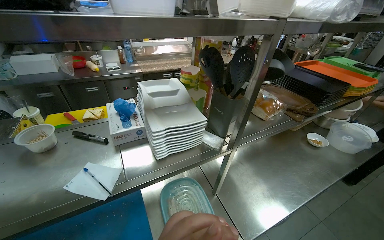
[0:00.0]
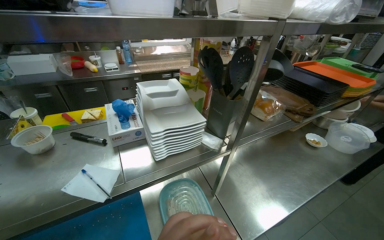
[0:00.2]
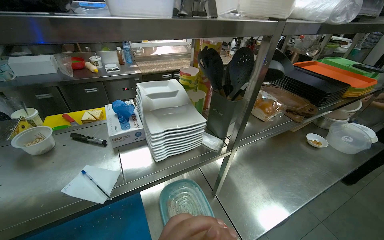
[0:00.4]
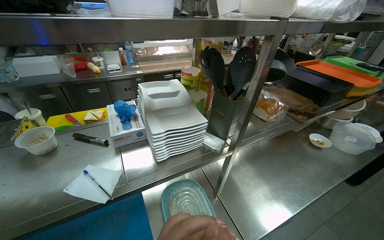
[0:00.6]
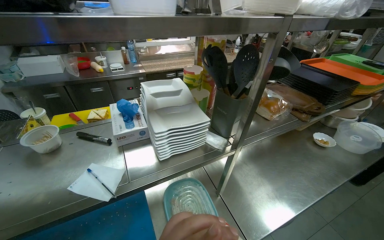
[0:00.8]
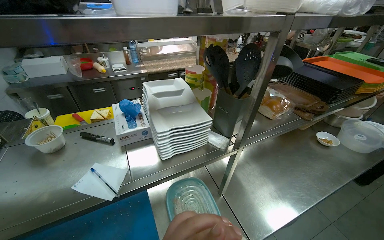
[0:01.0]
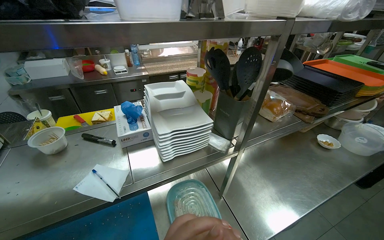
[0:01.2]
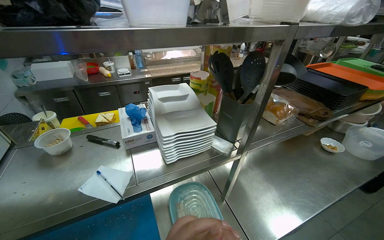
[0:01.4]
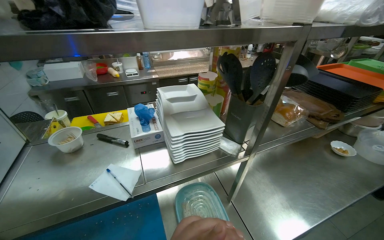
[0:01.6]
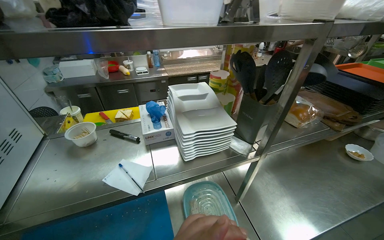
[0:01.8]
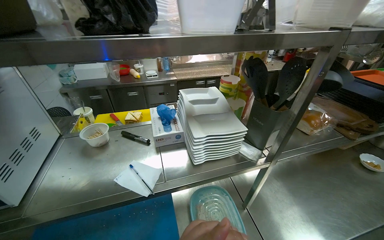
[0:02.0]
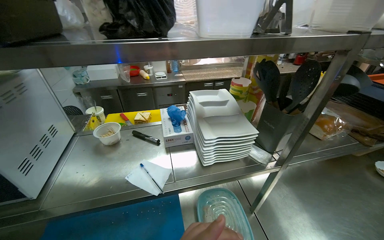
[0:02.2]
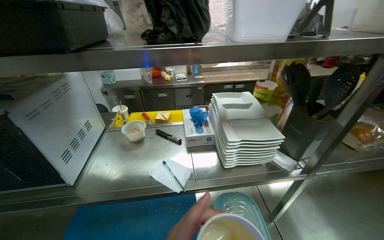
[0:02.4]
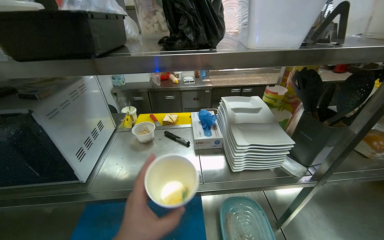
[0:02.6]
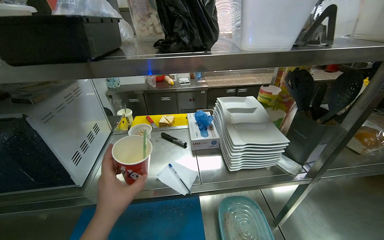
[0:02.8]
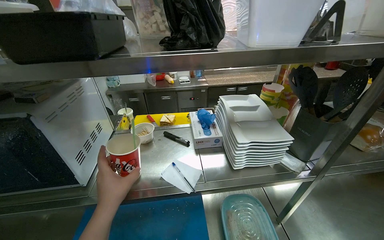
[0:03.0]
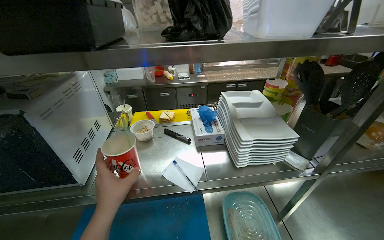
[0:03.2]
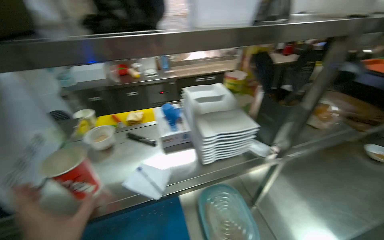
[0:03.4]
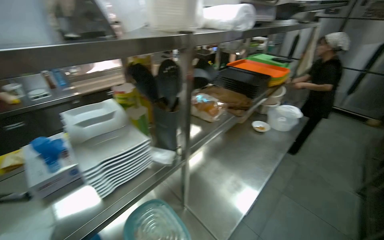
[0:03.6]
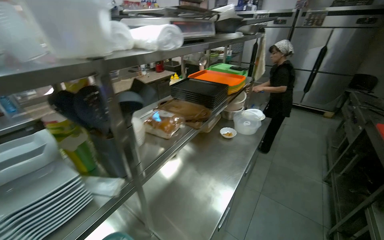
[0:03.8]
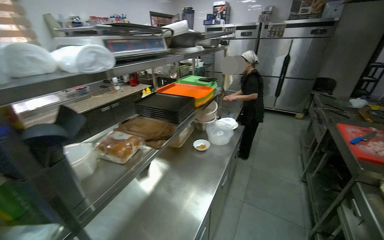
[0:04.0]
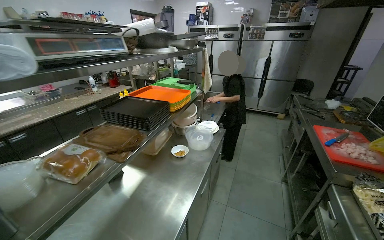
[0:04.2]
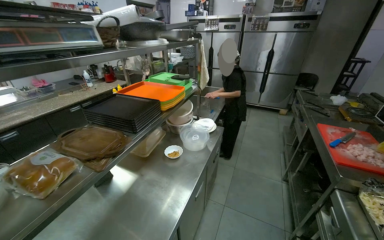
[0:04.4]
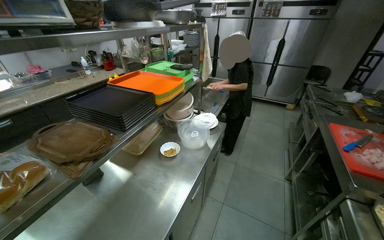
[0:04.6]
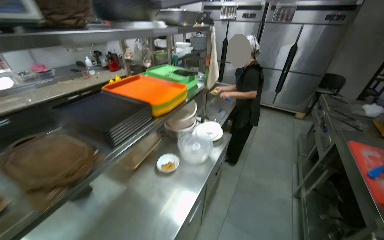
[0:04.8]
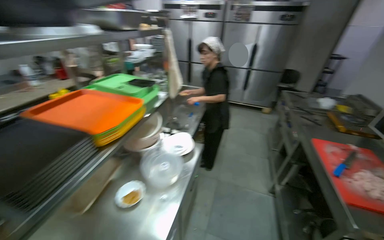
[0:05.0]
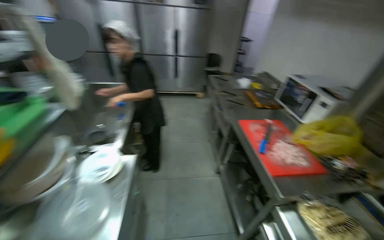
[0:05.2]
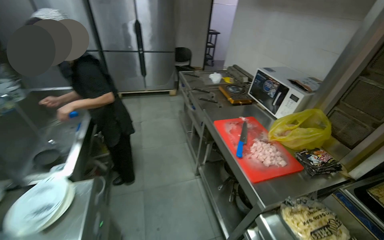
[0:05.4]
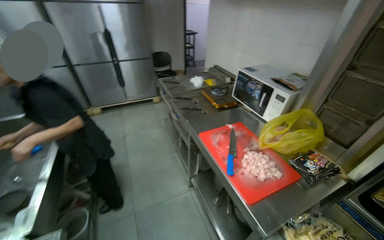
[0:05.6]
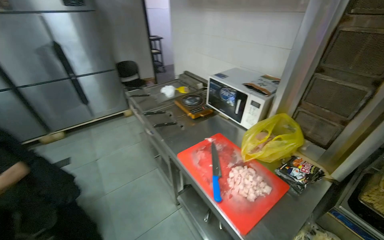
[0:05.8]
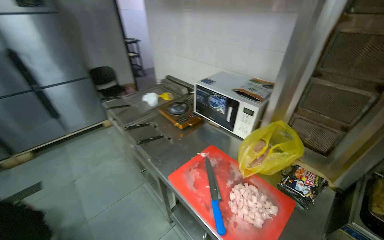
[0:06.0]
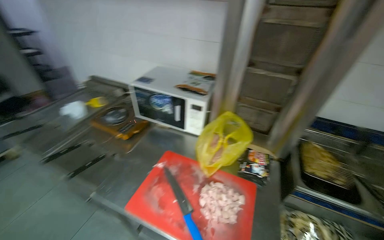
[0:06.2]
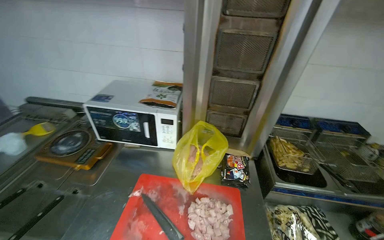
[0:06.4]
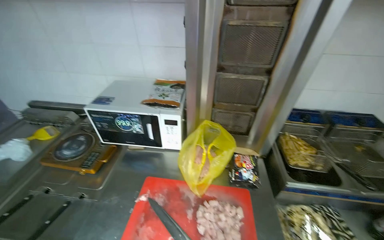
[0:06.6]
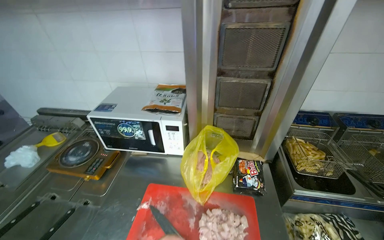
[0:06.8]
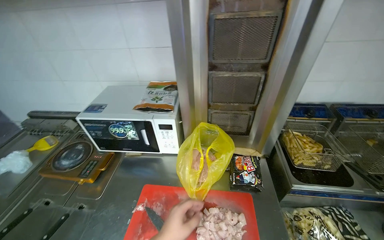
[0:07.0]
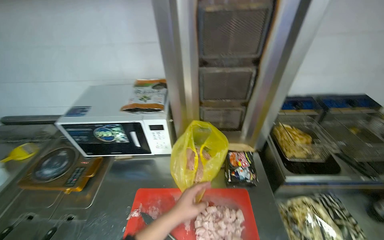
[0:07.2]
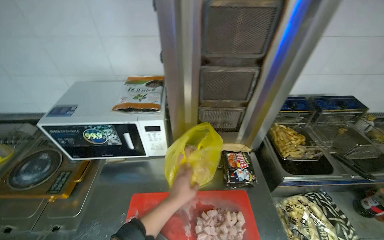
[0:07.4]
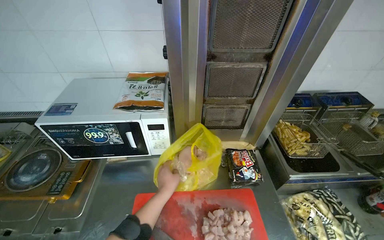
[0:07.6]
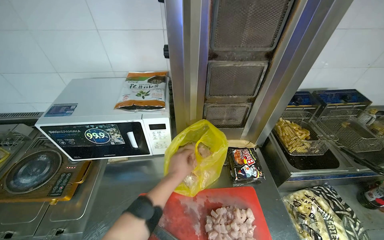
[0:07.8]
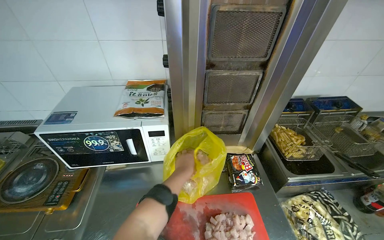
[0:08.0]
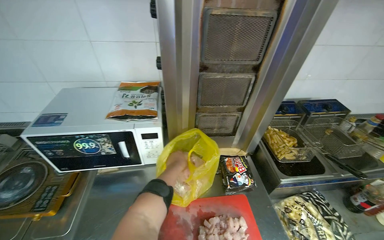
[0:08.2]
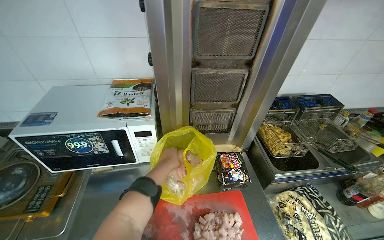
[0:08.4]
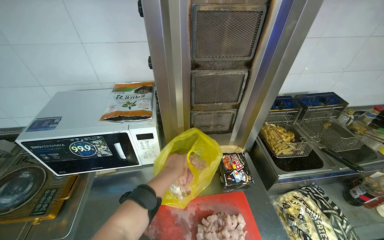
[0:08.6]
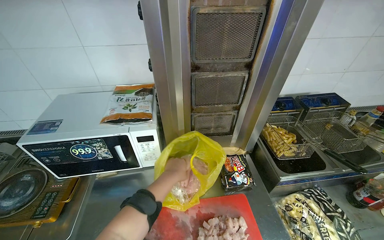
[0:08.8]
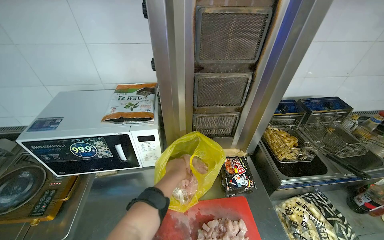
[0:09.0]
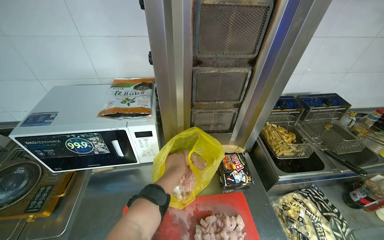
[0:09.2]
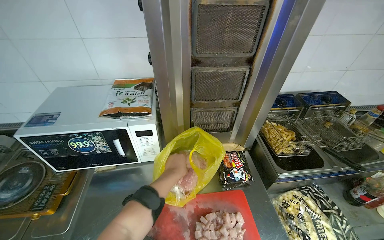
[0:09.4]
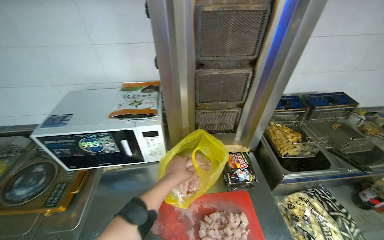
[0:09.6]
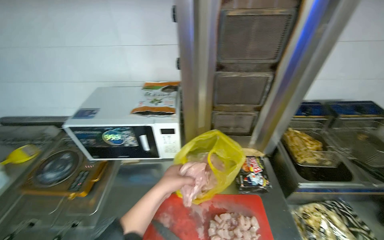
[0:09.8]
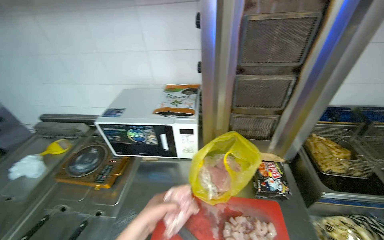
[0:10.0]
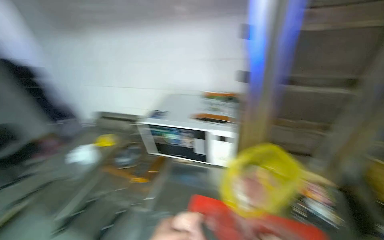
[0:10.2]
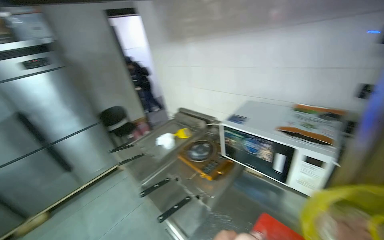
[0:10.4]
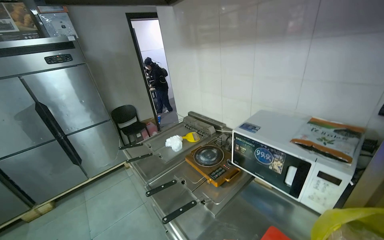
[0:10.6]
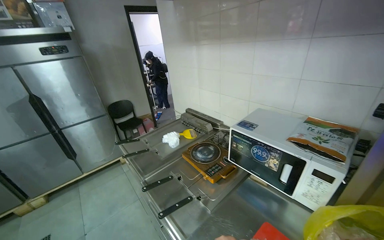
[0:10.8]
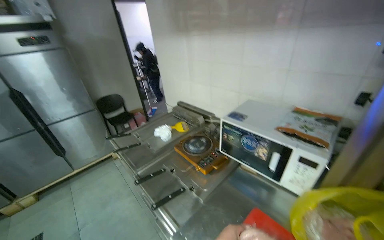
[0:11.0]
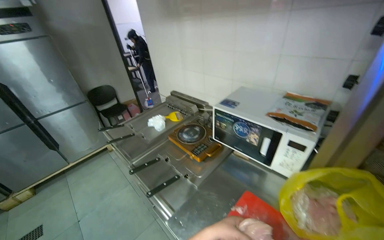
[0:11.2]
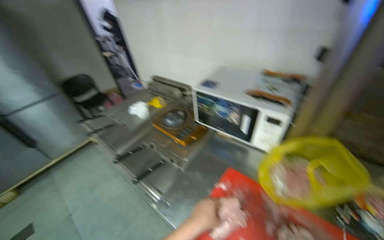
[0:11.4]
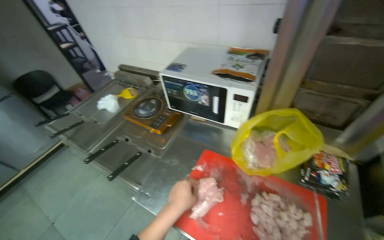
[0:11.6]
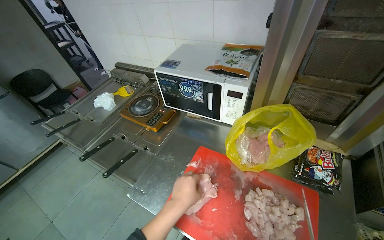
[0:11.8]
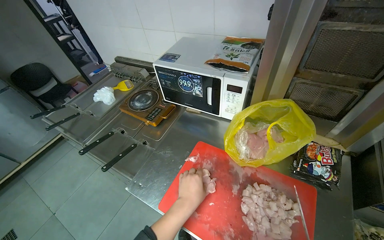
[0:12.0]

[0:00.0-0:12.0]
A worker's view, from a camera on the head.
Job: preparing food.
The whole recording: Cutting chicken on cutting board. The worker removes chicken from a bag and cuts it into pieces on a red cutting board.
0:03.0 to 0:04.4: The camera travels approximately 60 cm. The head rotates roughly 60 degrees to the right.
0:04.4 to 0:06.0: The wearer moves roughly 1 m. The wearer's head swings roughly 65 degrees to the right.
0:06.0 to 0:07.6: The wearer's head swings roughly 50 degrees to the right.
0:09.0 to 0:10.4: The head rotates about 55 degrees to the left.
0:10.4 to 0:12.0: The camera is aimed roughly 15 degrees further to the right. The camera pitches downward, by roughly 20 degrees.

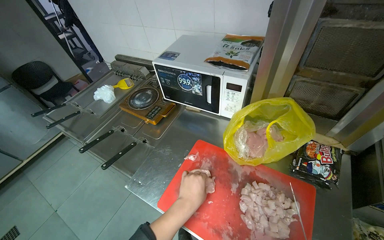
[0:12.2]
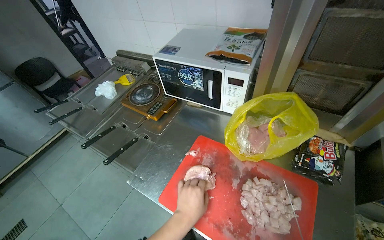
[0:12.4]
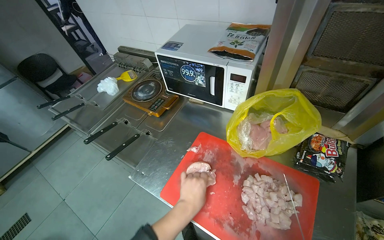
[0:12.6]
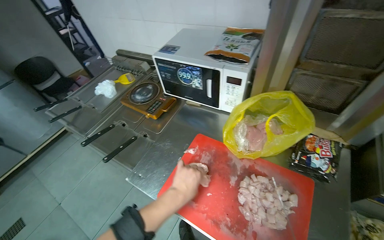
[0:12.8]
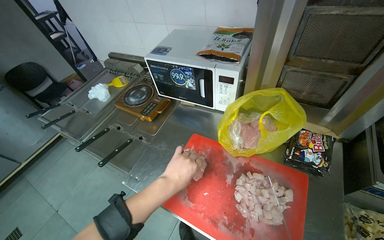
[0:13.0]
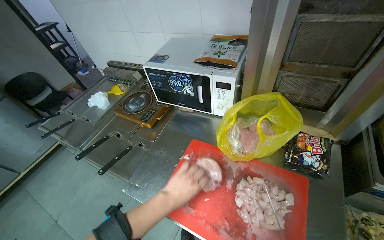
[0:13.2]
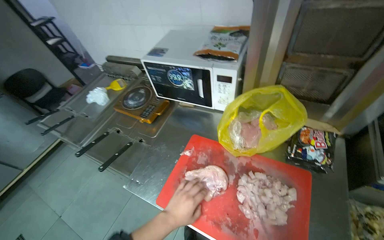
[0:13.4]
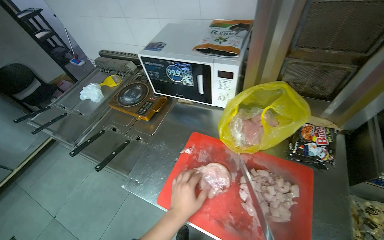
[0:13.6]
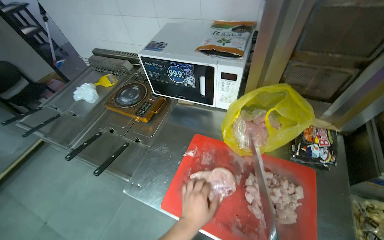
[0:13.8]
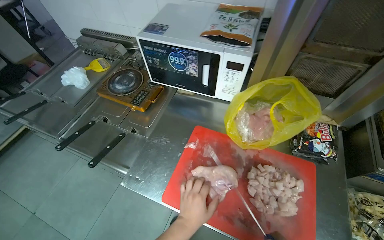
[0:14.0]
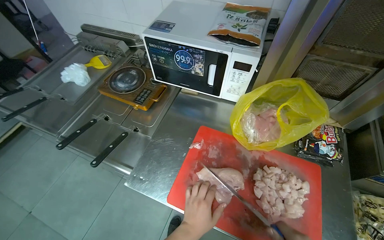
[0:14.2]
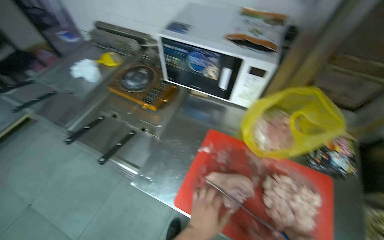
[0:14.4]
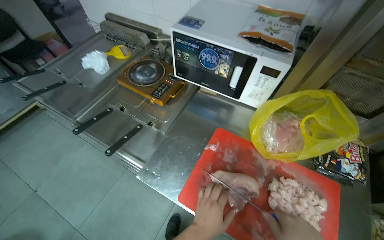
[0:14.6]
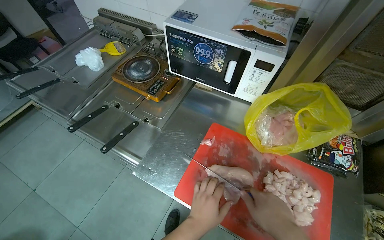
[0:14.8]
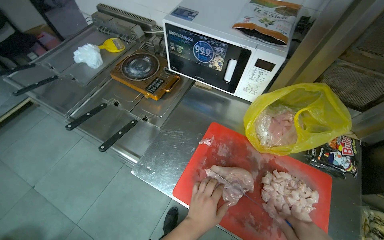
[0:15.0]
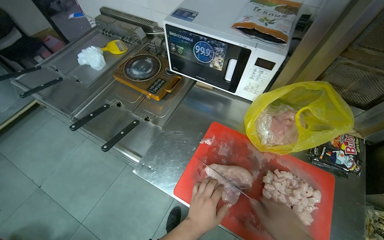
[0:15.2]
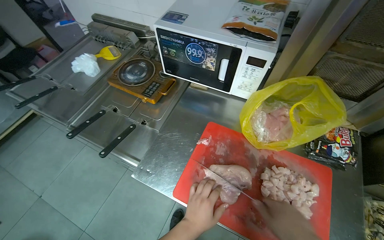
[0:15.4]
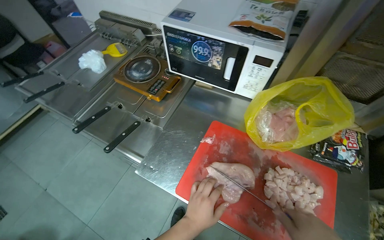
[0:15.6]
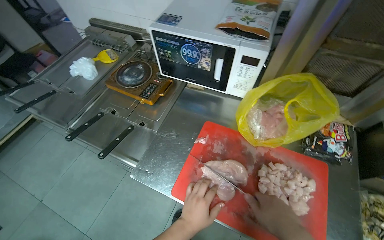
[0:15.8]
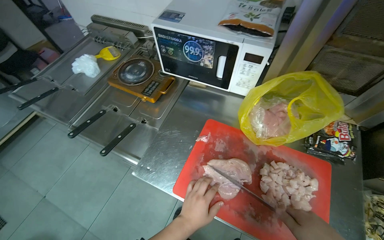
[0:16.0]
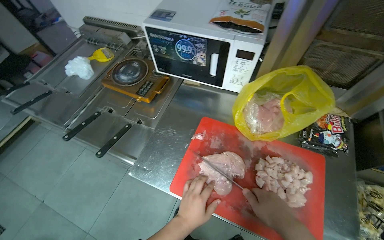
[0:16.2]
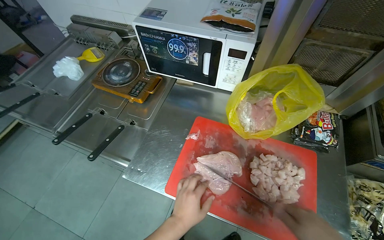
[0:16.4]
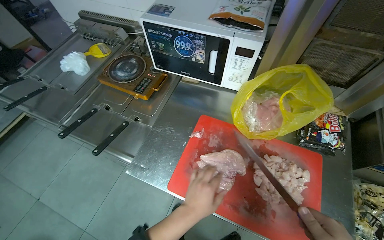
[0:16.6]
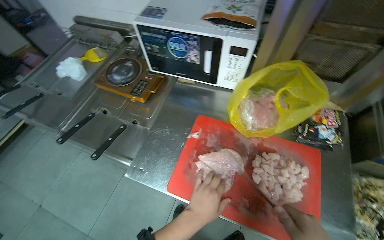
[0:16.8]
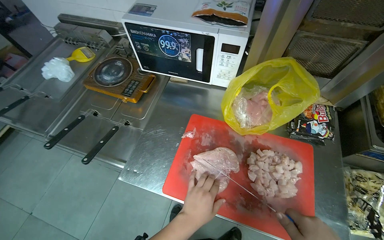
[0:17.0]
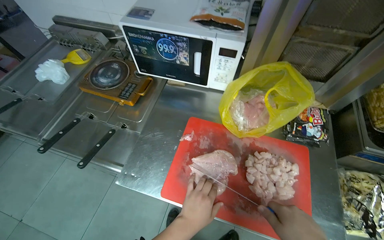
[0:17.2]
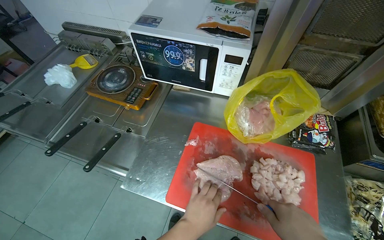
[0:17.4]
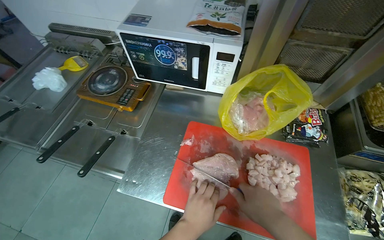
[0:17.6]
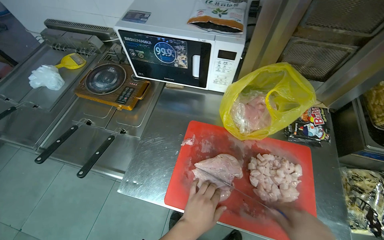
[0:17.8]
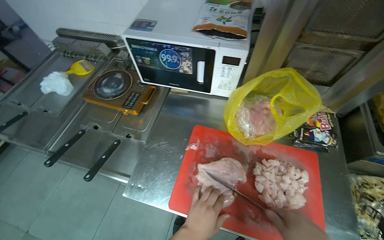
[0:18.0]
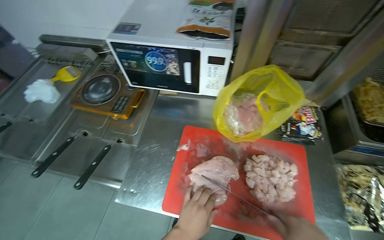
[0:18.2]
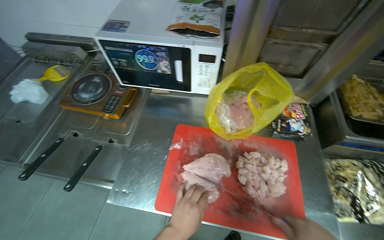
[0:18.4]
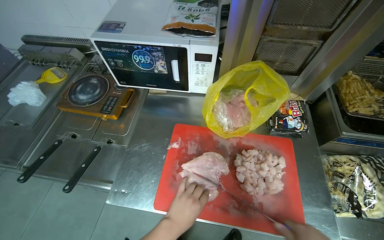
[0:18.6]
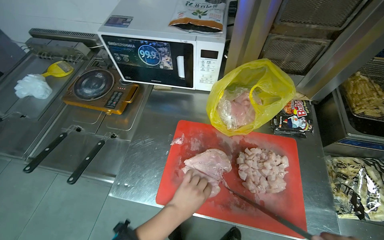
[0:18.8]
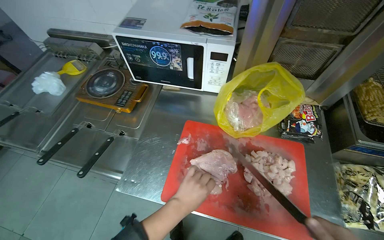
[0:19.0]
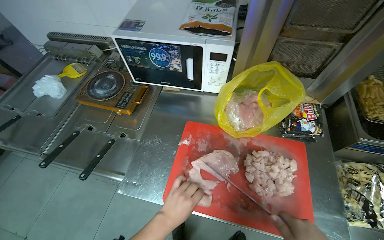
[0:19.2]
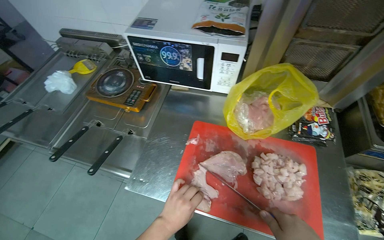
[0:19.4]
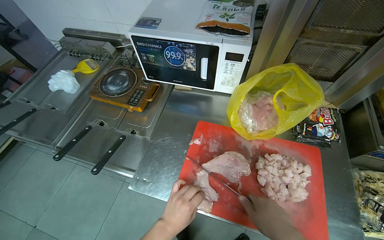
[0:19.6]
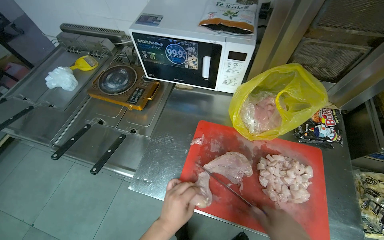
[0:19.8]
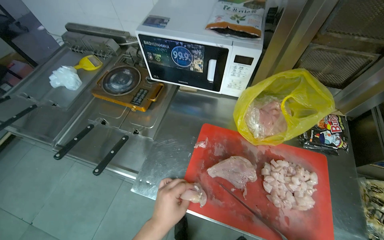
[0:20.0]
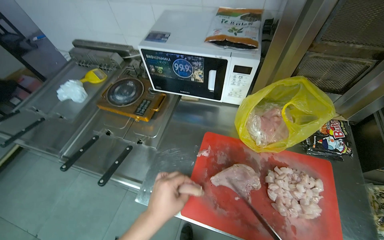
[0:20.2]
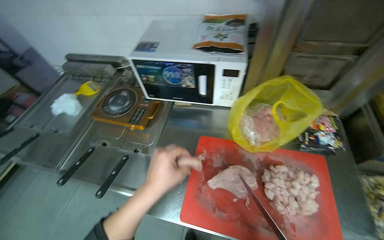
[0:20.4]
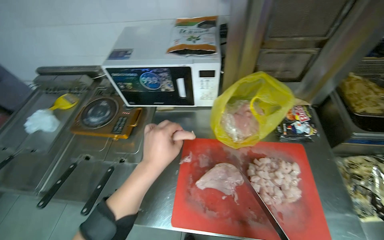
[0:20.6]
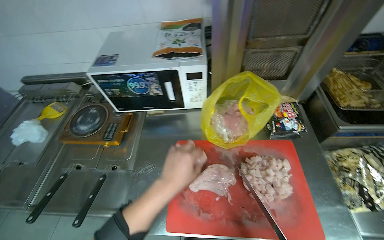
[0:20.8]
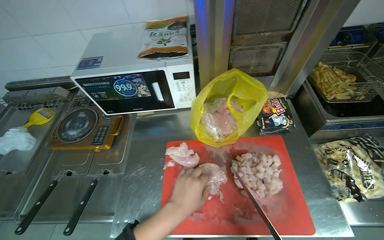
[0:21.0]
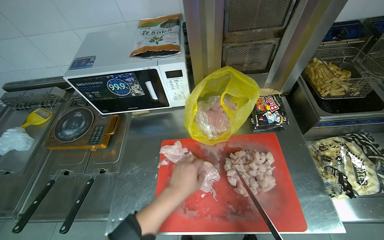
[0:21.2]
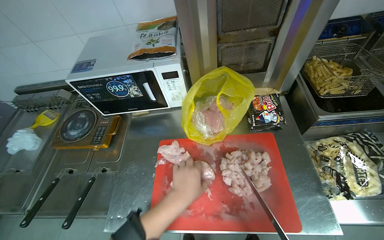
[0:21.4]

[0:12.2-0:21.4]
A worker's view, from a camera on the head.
Job: preparing food.
The whole recording: Cutting chicken on cutting board. The worker removes chicken from a bag and cuts it into pieces on a red cutting board.
0:19.8 to 0:21.4: The left hand travels up the picture by some 15 cm.
